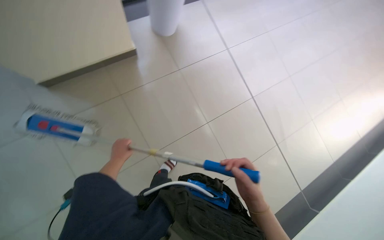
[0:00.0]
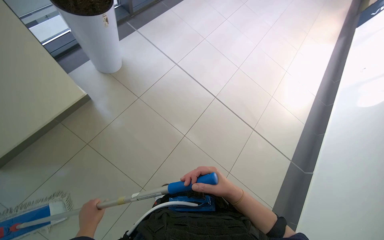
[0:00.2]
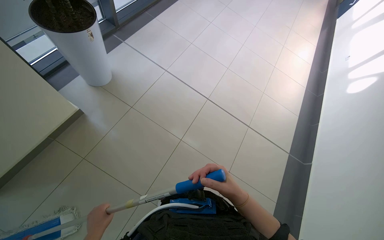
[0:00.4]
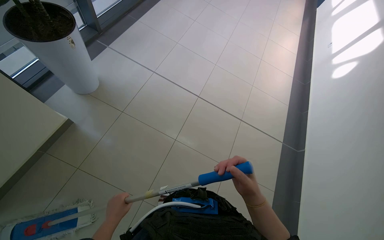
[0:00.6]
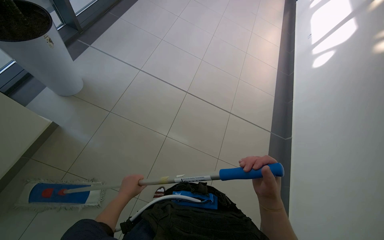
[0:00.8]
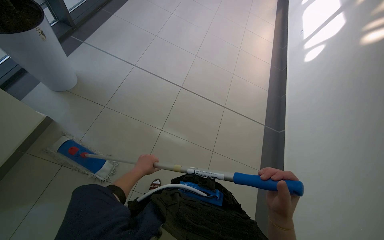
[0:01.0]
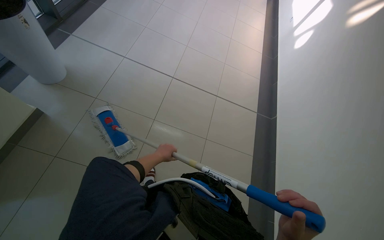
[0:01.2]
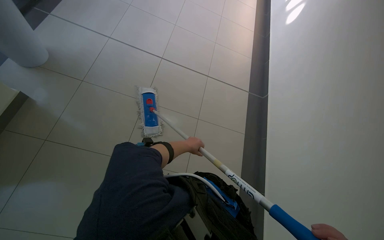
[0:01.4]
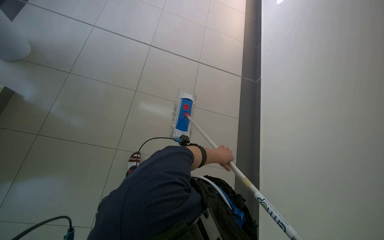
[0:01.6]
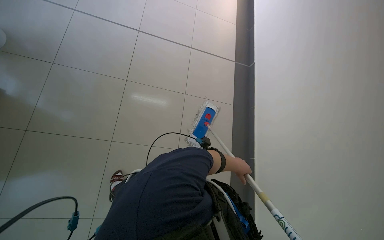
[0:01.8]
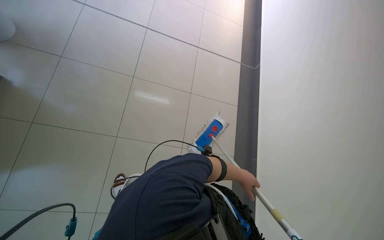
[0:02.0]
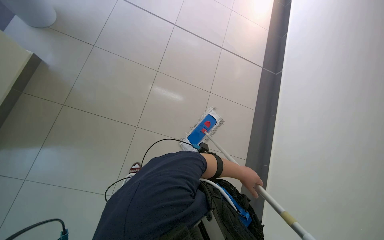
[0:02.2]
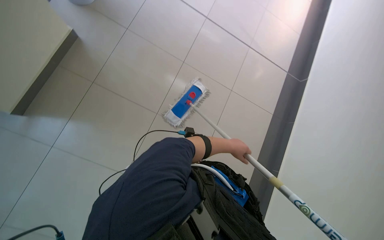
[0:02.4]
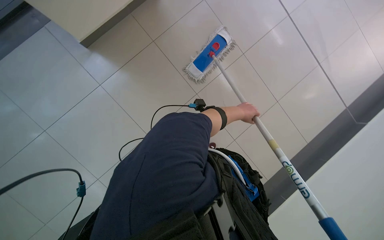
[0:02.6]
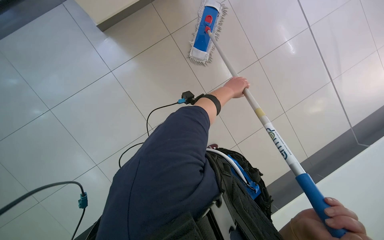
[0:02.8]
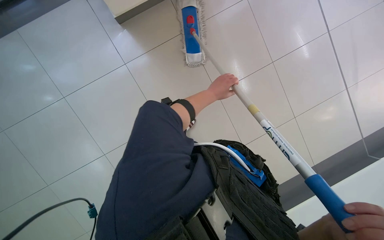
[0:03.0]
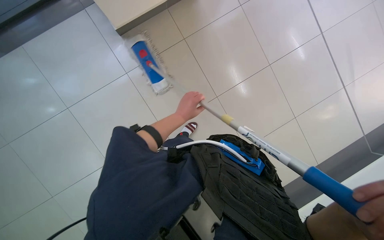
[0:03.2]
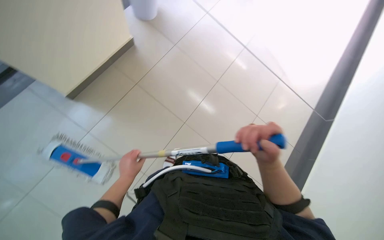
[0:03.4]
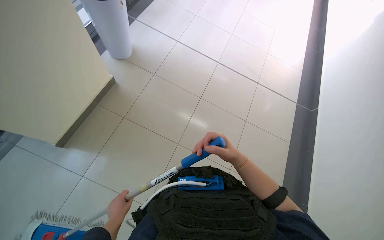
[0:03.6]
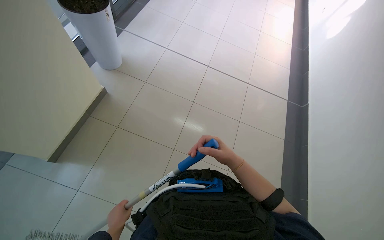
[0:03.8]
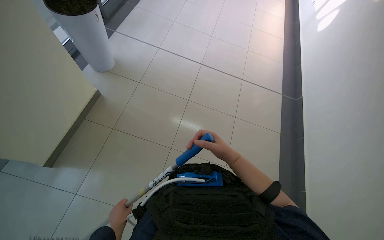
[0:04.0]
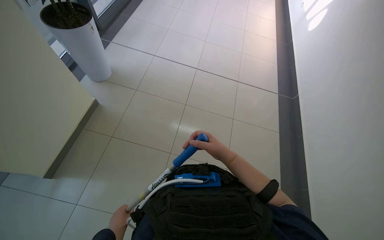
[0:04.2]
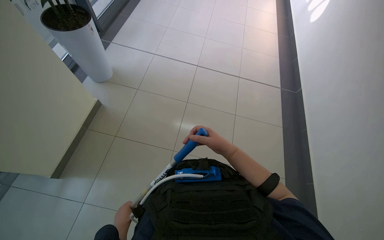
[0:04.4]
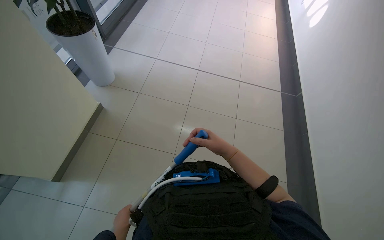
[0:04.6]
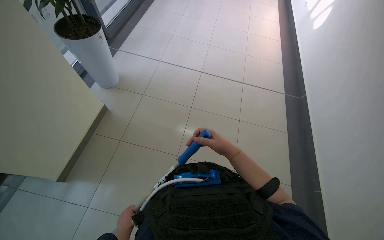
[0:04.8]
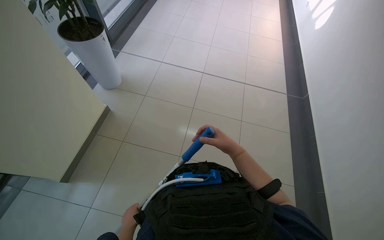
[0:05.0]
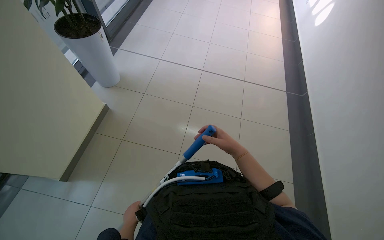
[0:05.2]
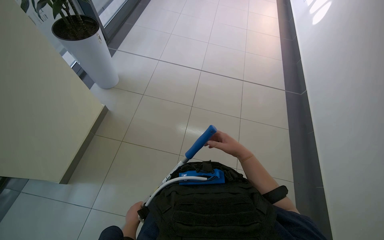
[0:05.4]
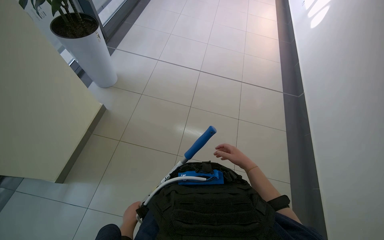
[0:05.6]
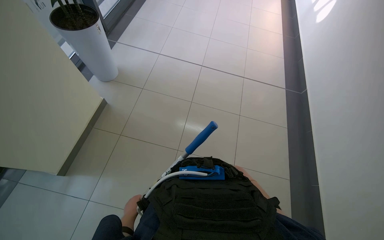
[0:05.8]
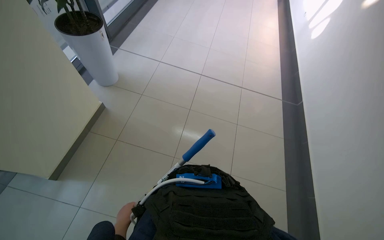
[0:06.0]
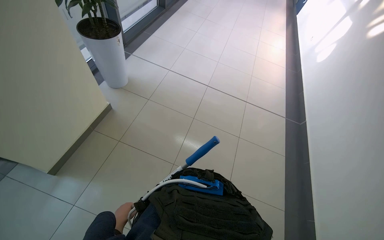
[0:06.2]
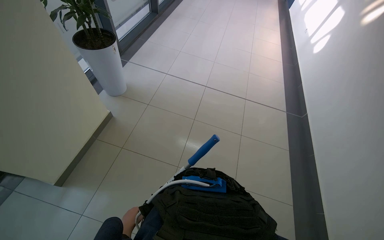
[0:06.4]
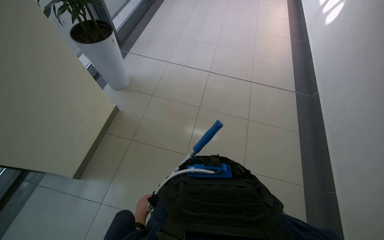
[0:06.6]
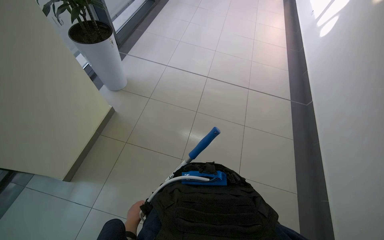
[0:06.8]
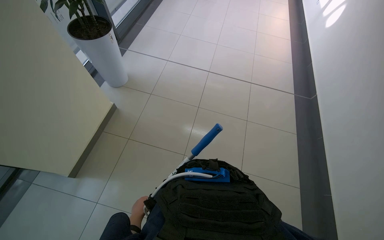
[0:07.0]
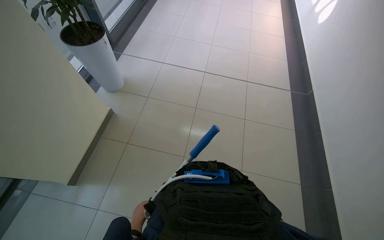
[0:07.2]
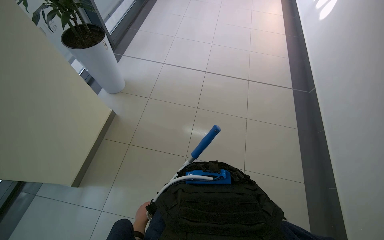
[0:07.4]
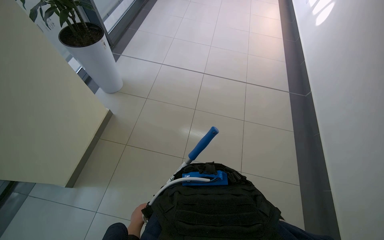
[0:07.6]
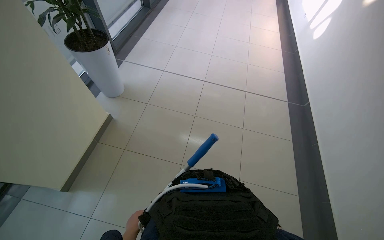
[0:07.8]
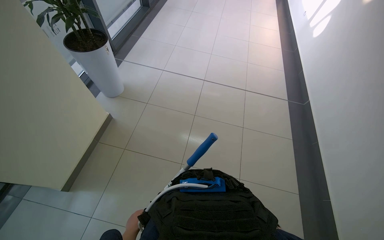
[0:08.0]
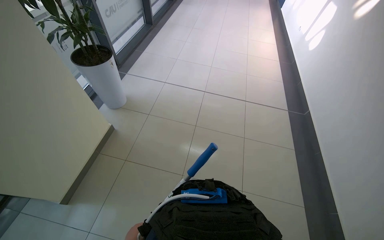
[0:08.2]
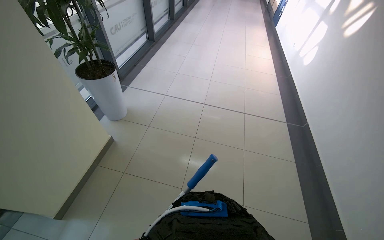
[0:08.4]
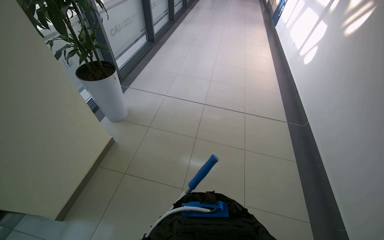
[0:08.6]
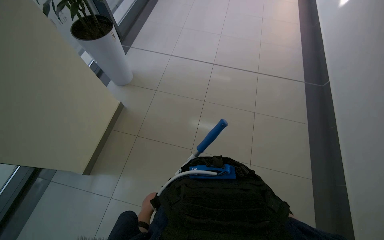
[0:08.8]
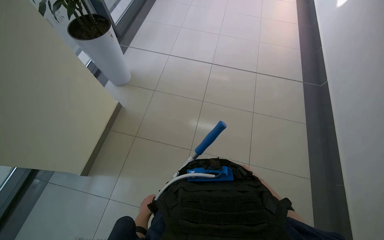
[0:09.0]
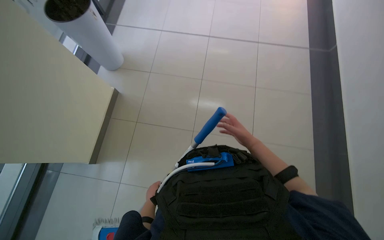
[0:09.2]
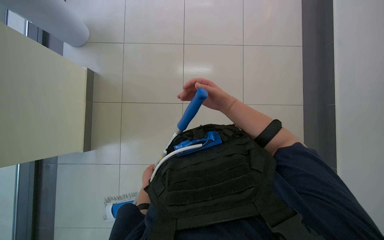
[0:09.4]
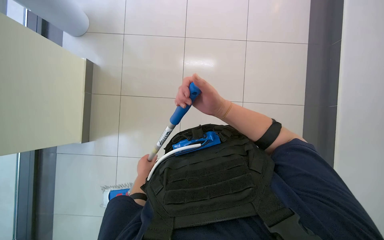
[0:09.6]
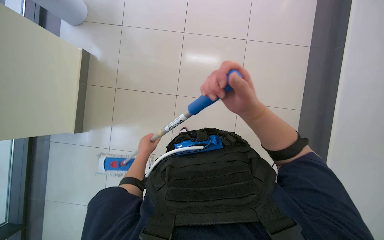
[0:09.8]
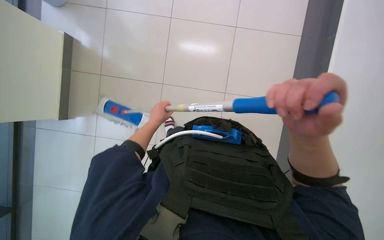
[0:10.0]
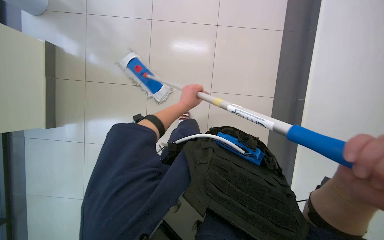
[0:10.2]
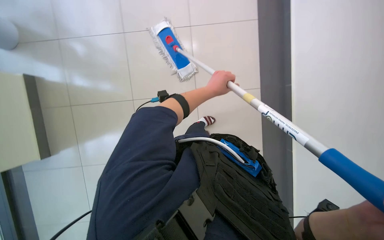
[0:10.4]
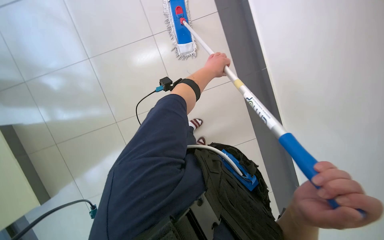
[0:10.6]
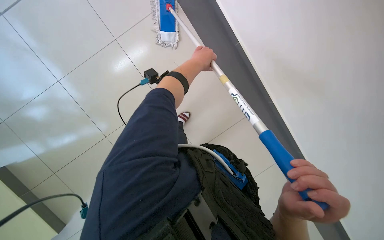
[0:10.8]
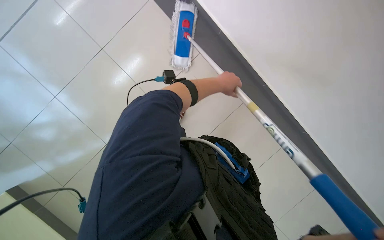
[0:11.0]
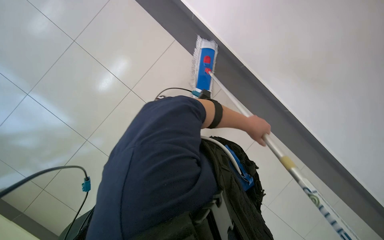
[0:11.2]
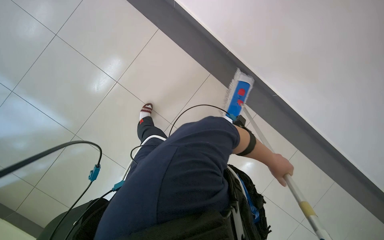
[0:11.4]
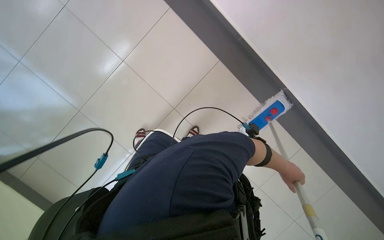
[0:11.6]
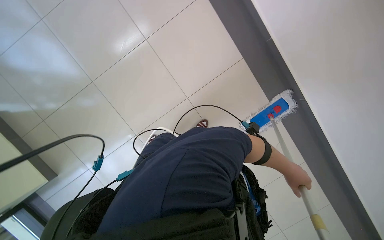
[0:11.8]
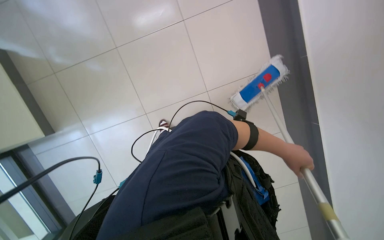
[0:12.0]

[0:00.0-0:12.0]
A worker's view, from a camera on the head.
Job: mopping floor.
The whole recording: Mopping tiled floor. The worker mops the tiled floor with a long-handled mop.
0:00.0 to 0:01.6: The head rotates about 35 degrees to the right.
0:01.6 to 0:03.0: The head rotates roughly 25 degrees to the left. The view tilts approximately 25 degrees downward.
0:03.0 to 0:04.4: The head rotates approximately 55 degrees to the right. The camera pitches upward, by approximately 25 degrees.
0:09.0 to 0:10.4: The view tilts approximately 35 degrees downward. Everything in view rotates some 25 degrees clockwise.
0:10.4 to 0:12.0: The camera pitches upward, by some 20 degrees.

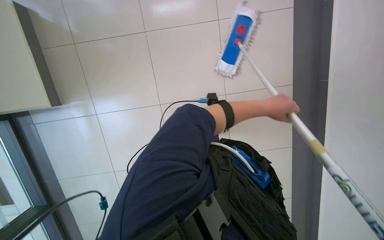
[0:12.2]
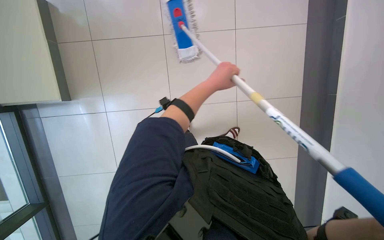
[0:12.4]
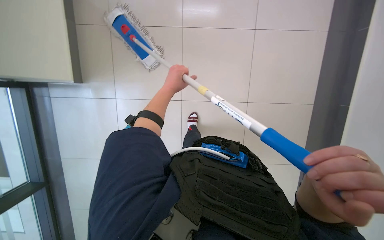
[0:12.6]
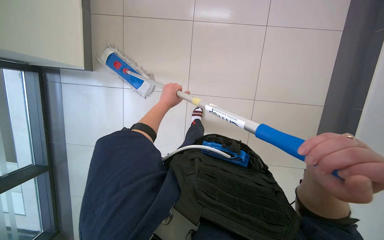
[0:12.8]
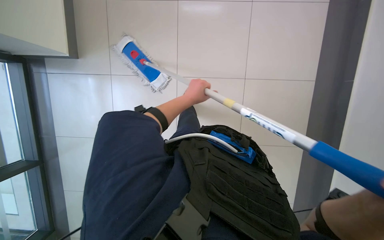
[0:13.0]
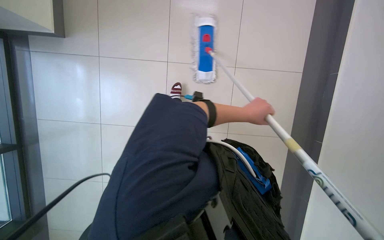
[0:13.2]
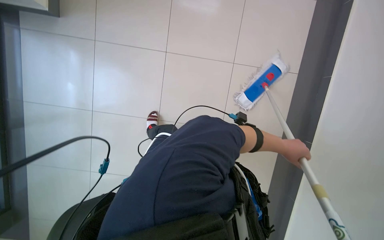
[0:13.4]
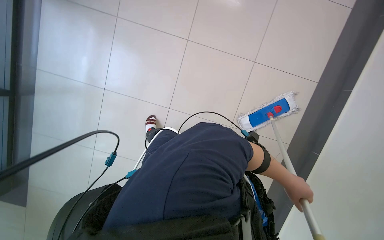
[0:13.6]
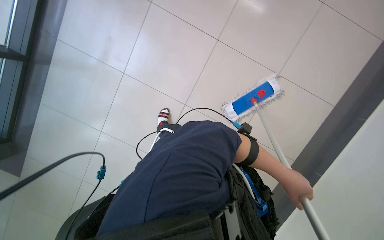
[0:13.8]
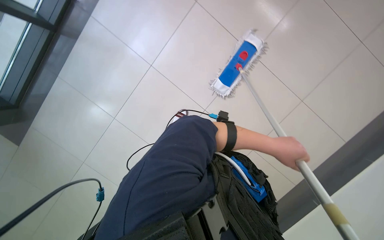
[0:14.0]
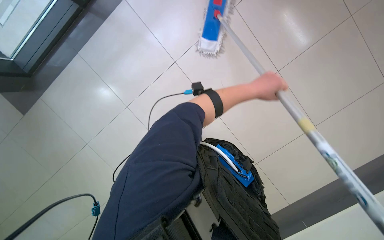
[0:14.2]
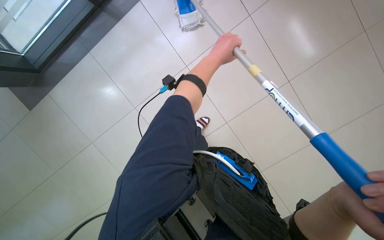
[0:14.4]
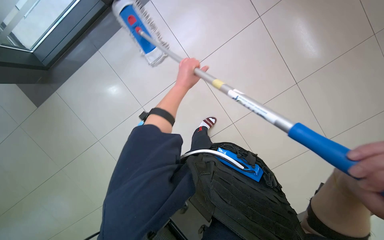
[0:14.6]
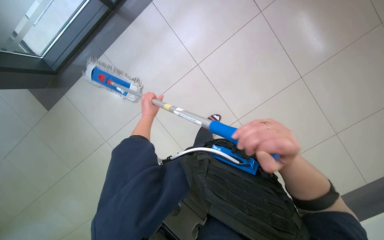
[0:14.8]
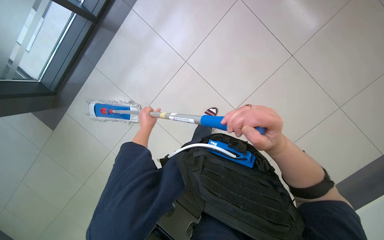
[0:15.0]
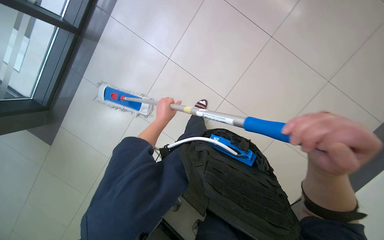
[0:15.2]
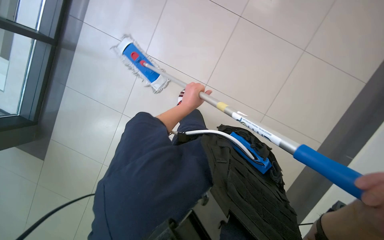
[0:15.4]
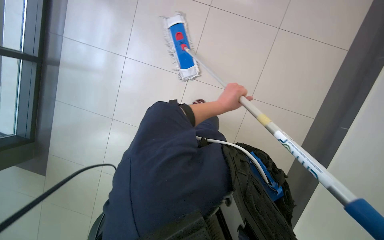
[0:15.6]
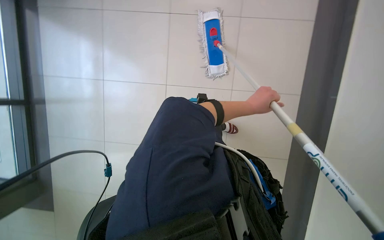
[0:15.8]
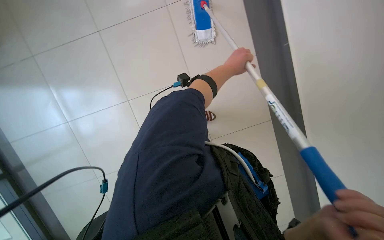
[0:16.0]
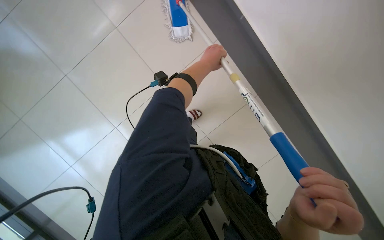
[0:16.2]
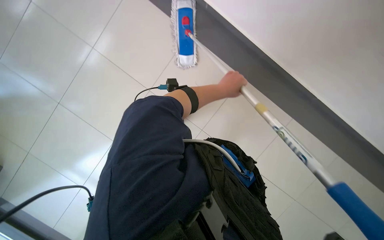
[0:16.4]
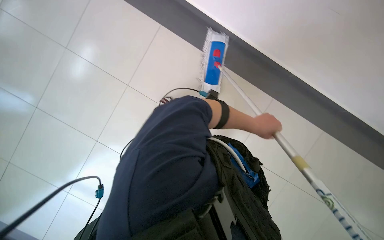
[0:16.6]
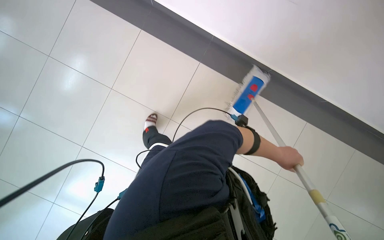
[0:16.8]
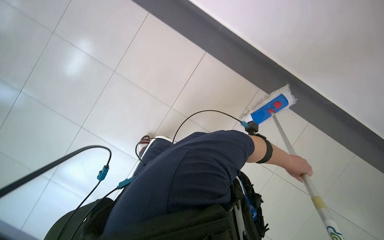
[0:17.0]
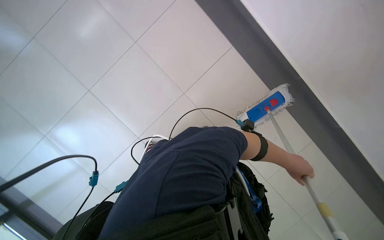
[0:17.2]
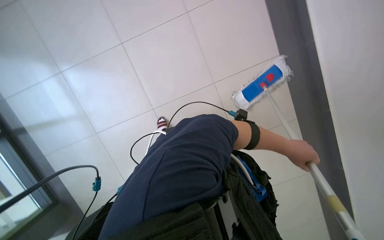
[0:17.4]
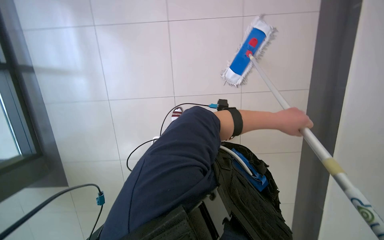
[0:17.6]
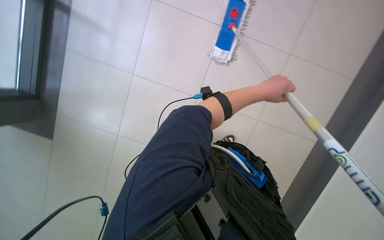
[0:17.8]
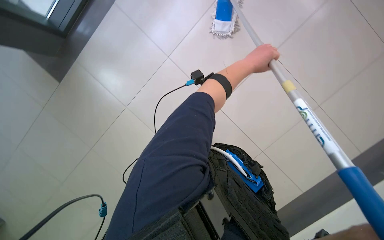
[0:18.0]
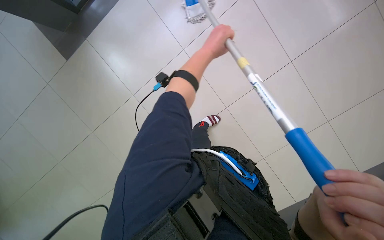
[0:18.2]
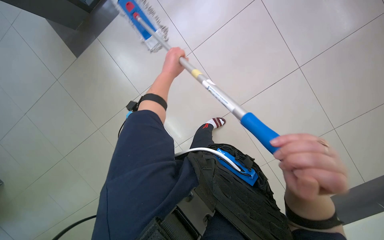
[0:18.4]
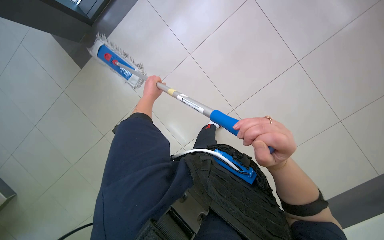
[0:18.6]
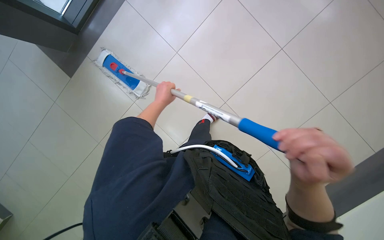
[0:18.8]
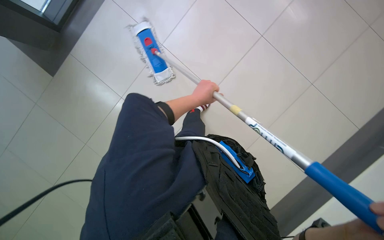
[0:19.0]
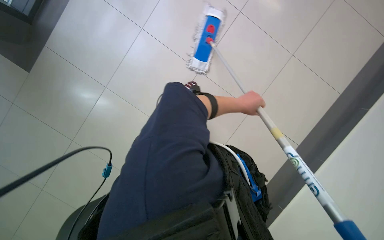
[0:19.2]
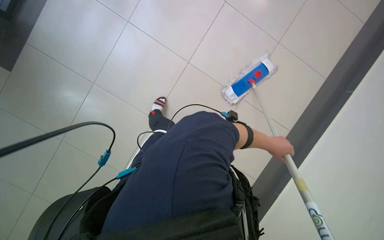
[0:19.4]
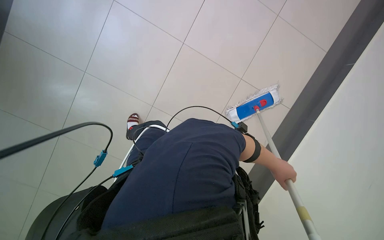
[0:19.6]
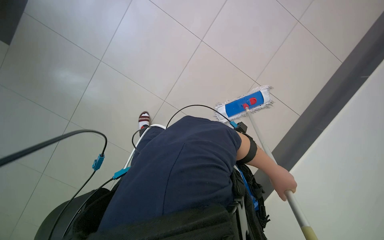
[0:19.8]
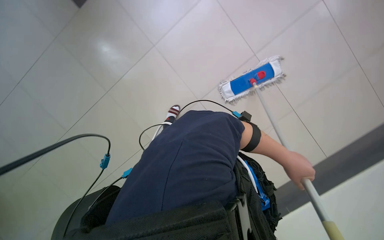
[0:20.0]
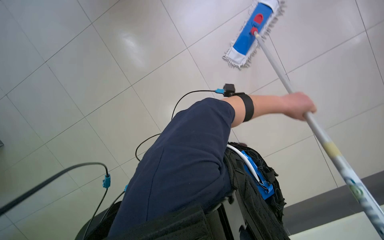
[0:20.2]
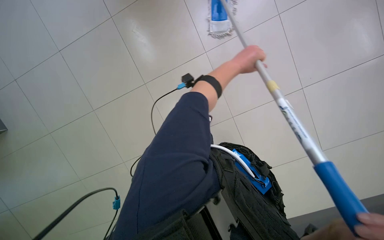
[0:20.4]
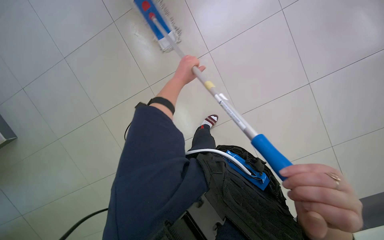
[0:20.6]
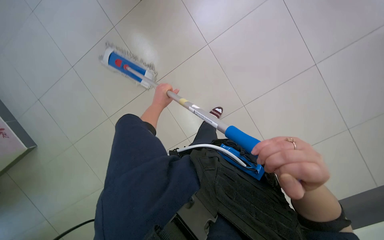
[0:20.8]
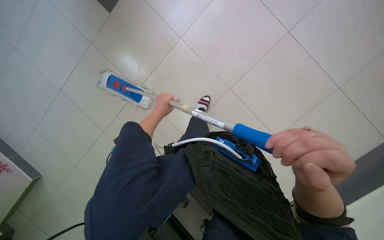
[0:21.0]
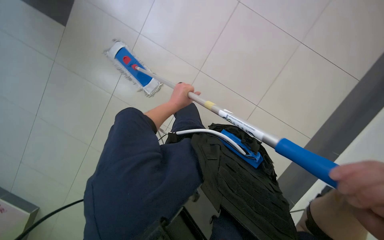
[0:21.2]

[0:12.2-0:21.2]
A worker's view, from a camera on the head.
Job: mopping floor.
The whole recording: Mopping tiled floor. The worker mops the tiled floor with a long-handled mop.
0:13.8 to 0:15.2: The left hand travels to the left and up the picture by about 80 cm.
0:15.2 to 0:16.6: The left hand swings left and right, some 35 cm each way, with 2 reversals.
0:16.6 to 0:18.2: The camera pitches downward, by roughly 20 degrees.
0:19.8 to 0:21.2: The wearer looks about 15 degrees further downward. The scene turns about 25 degrees counterclockwise in the picture. The left hand shifts approximately 35 cm to the left.
